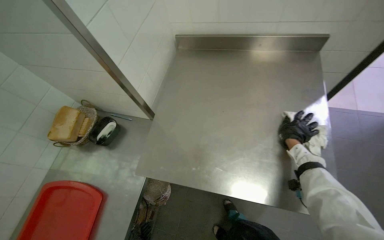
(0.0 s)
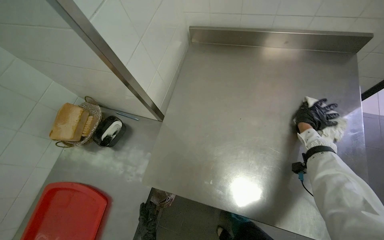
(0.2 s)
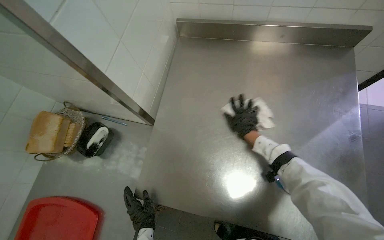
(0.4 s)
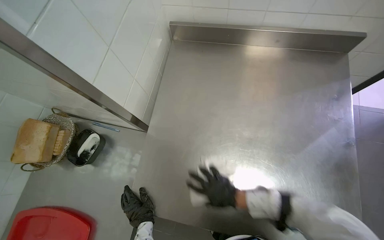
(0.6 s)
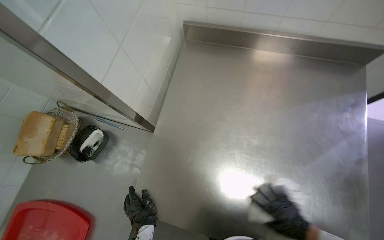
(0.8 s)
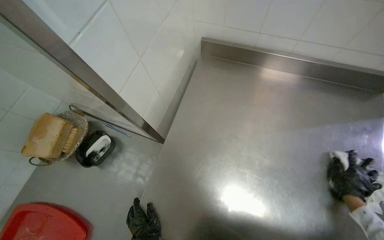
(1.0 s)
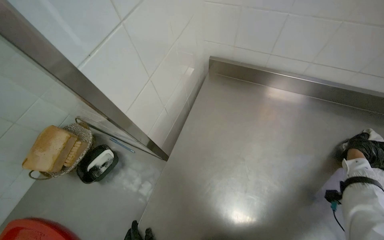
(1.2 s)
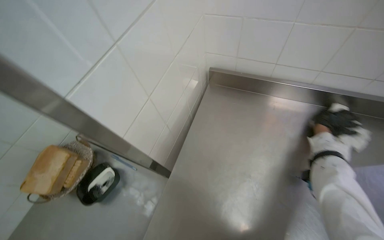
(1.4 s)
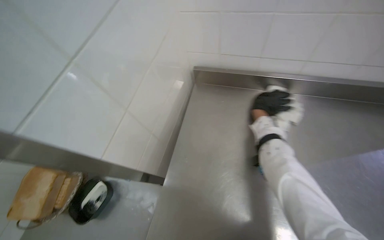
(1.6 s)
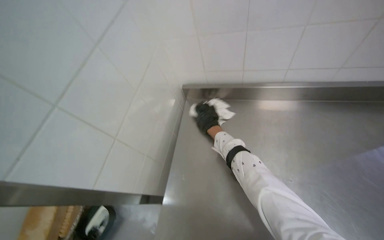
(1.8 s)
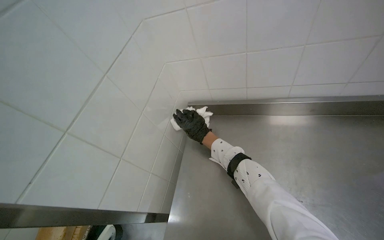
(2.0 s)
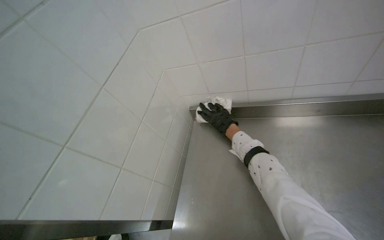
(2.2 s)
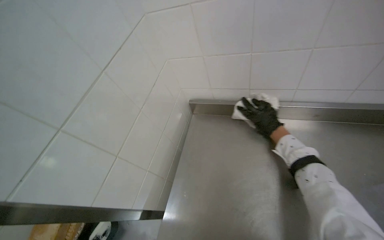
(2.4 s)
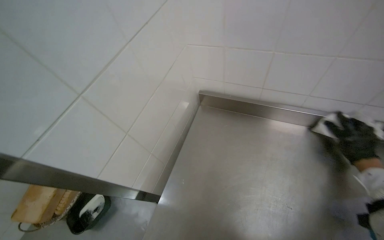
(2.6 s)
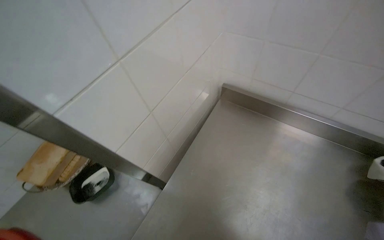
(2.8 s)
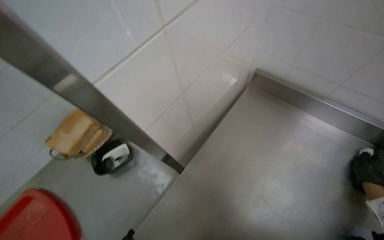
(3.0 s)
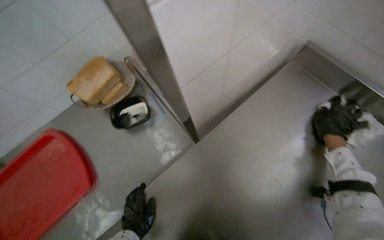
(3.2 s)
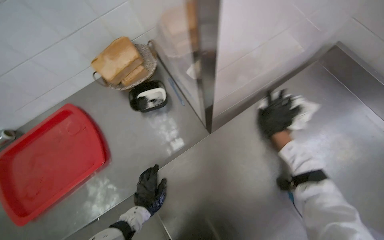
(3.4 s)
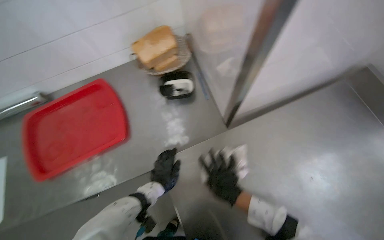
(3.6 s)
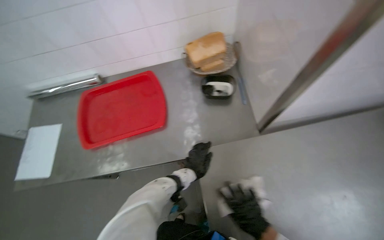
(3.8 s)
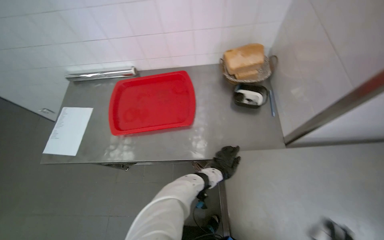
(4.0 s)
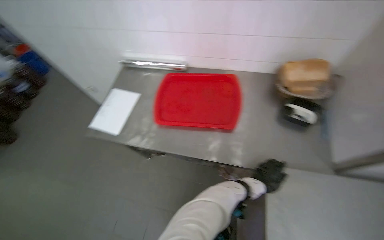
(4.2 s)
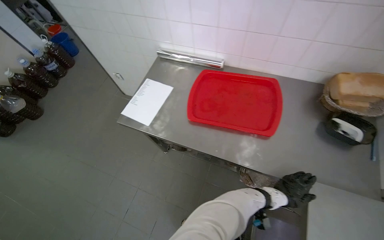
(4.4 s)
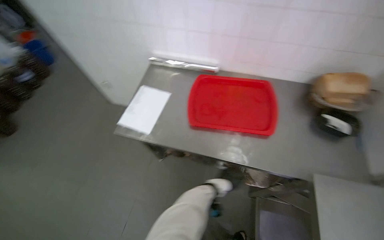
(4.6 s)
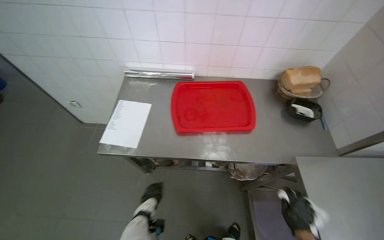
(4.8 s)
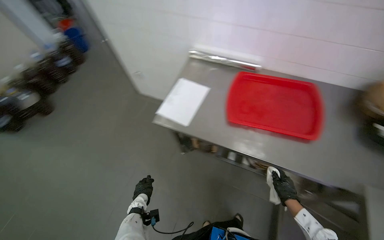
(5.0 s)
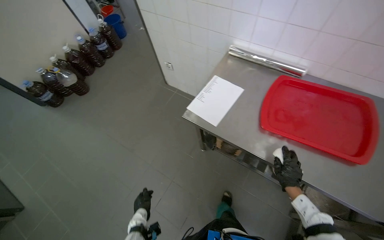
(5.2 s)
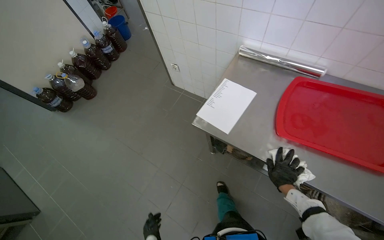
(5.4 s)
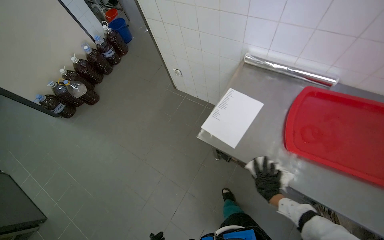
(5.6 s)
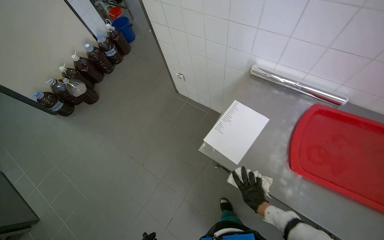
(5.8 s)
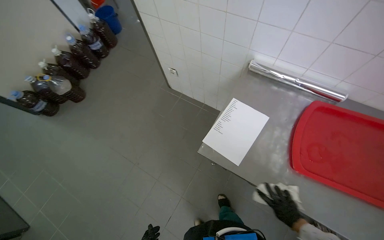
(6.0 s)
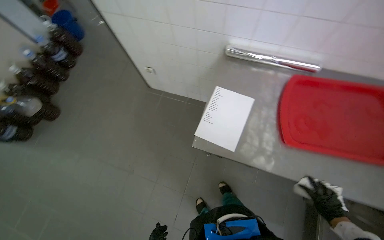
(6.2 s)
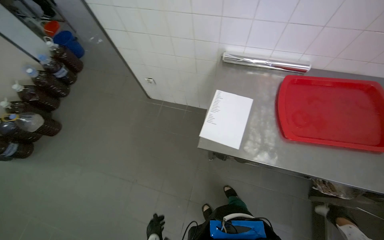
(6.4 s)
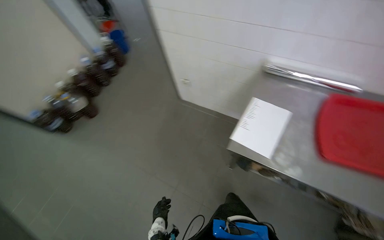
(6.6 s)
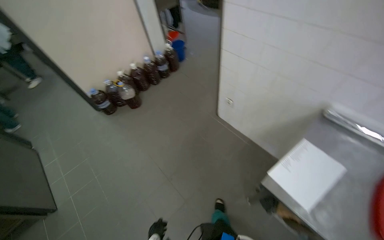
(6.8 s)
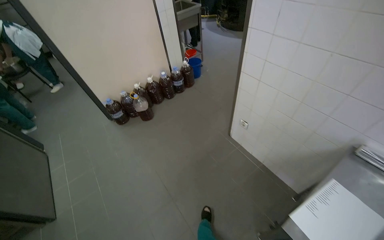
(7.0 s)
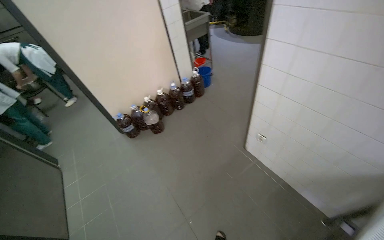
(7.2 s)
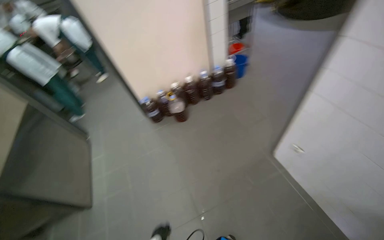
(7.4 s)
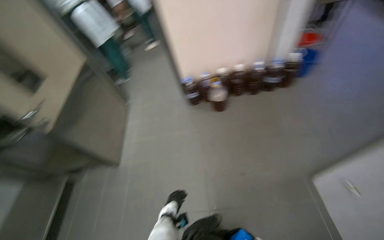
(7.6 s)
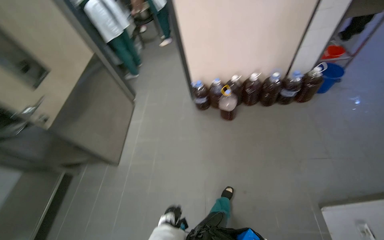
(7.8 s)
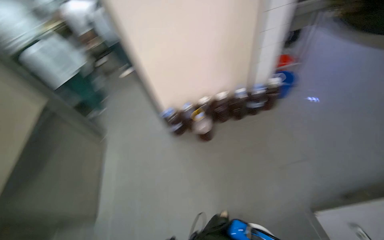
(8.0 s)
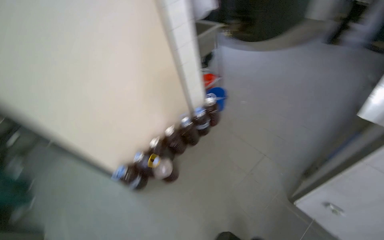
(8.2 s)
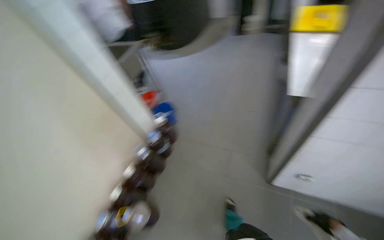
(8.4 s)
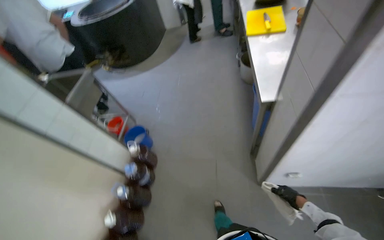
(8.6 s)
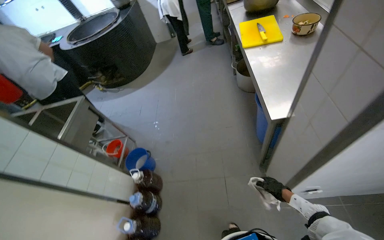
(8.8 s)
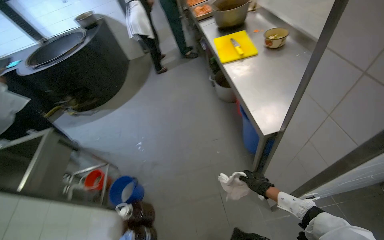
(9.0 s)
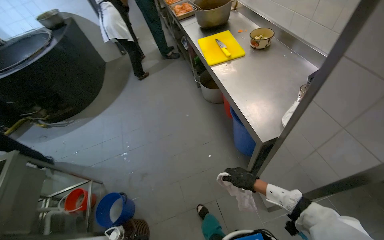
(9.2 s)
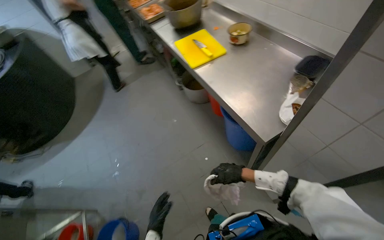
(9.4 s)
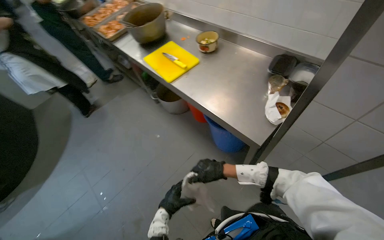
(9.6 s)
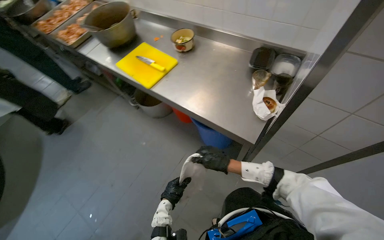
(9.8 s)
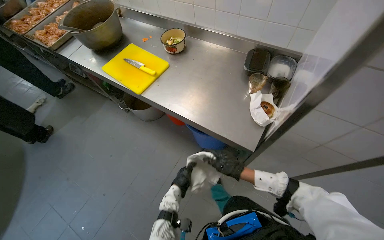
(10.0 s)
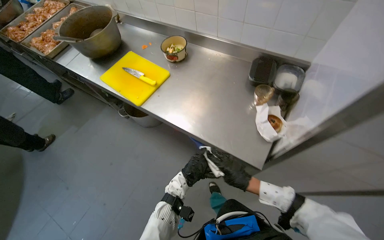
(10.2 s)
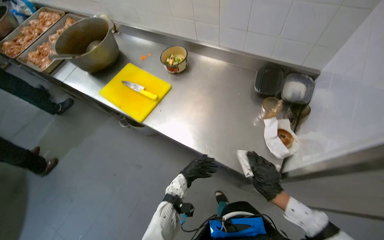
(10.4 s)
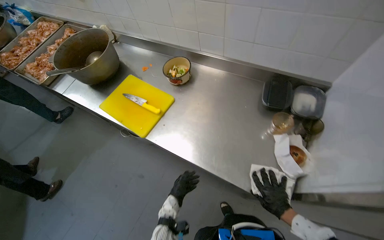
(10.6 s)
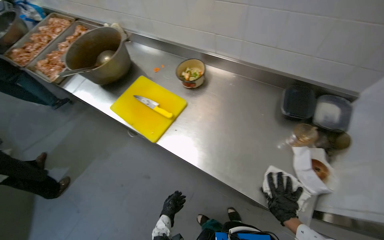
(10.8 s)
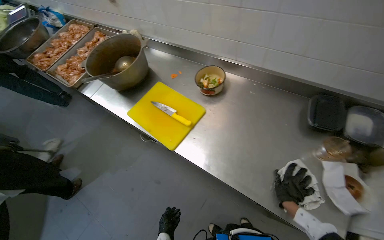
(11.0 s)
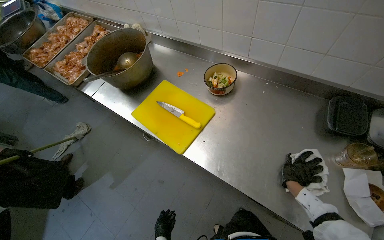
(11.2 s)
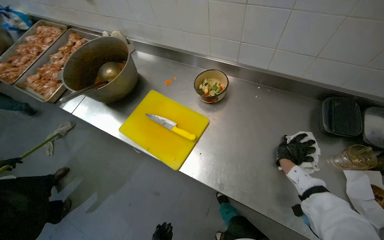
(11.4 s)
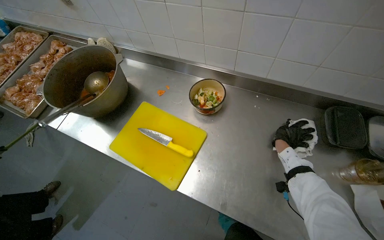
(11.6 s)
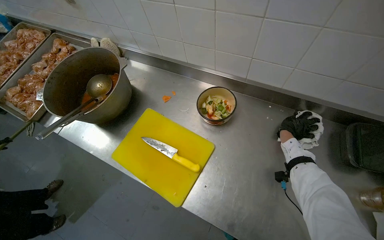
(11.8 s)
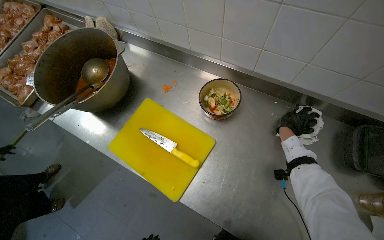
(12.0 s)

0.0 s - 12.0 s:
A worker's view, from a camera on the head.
Job: wiping surfaces.
The whole recording: Wiping kitchen counter. The worker wipes the stainless steel kitchen counter with a white cloth.
0.0 s - 1.6 s: The right hand swings left and right, about 40 cm each way, with 2 reversals.
1.6 s - 3.0 s: The wearer's head swings roughly 20 degrees to the left.
3.0 s - 4.4 s: The camera is carried approximately 60 cm. The head rotates roughly 70 degrees to the left. The wearer looks approximately 15 degrees further downward.
4.4 s - 6.0 s: The camera is carried roughly 50 cm.
6.0 s - 7.6 s: The head travels roughly 70 cm. The head turns to the left by about 55 degrees.
7.6 s - 9.0 s: The head travels about 1 m. The wearer's head swings about 95 degrees to the right. The wearer looks roughly 25 degrees further upward.
9.0 s - 10.4 s: The wearer moves approximately 60 cm. The head turns to the right by approximately 50 degrees.
10.4 s - 12.0 s: The camera is carried some 60 cm.

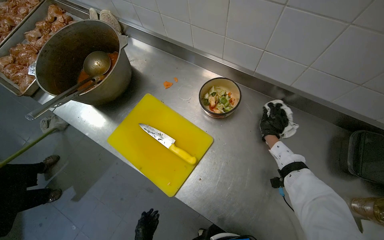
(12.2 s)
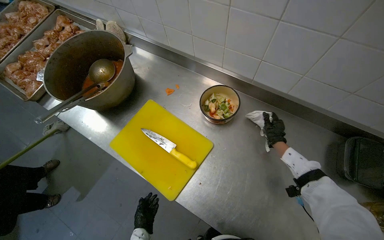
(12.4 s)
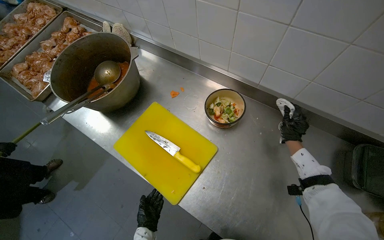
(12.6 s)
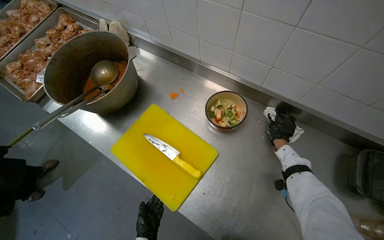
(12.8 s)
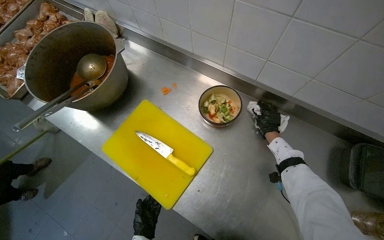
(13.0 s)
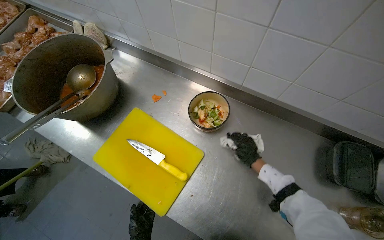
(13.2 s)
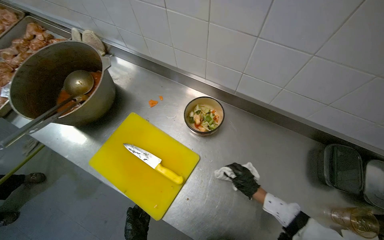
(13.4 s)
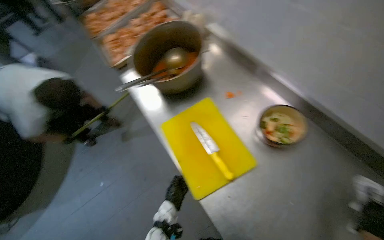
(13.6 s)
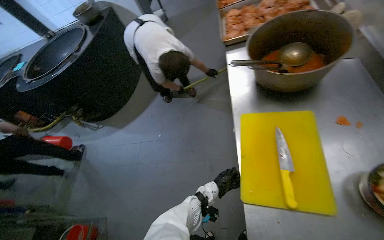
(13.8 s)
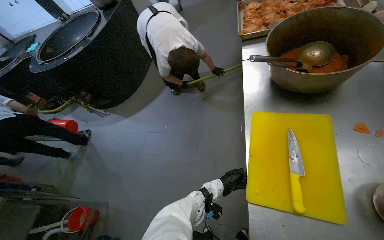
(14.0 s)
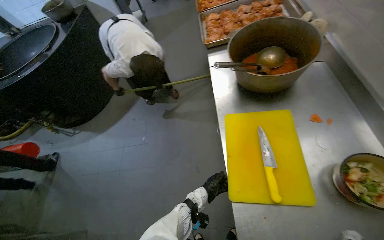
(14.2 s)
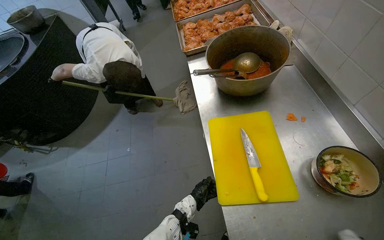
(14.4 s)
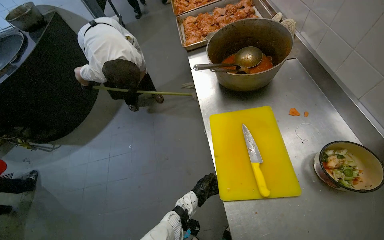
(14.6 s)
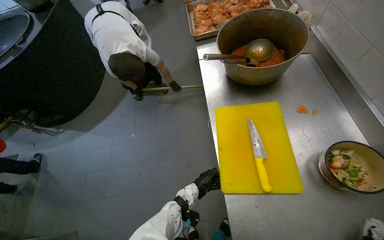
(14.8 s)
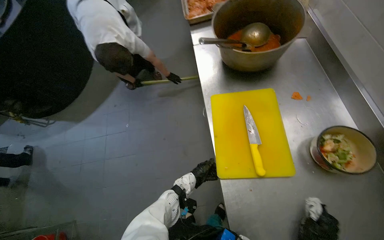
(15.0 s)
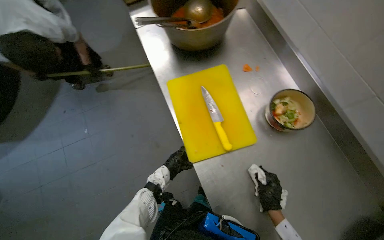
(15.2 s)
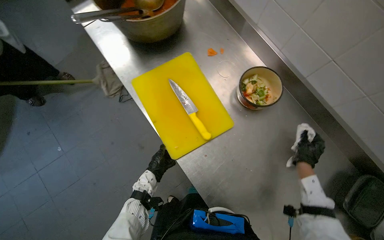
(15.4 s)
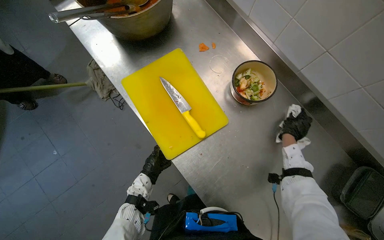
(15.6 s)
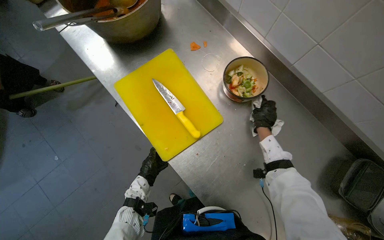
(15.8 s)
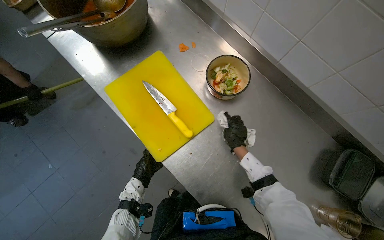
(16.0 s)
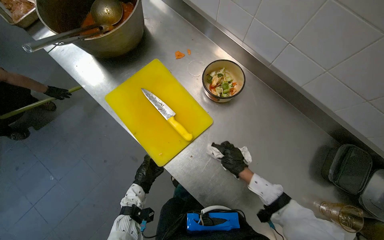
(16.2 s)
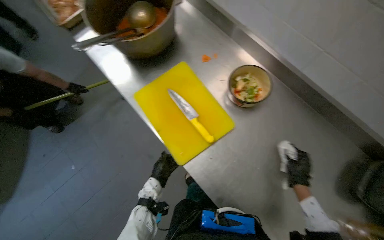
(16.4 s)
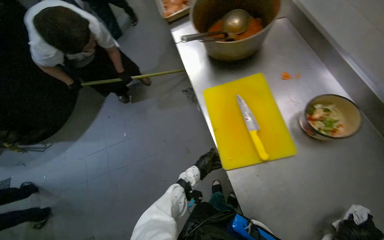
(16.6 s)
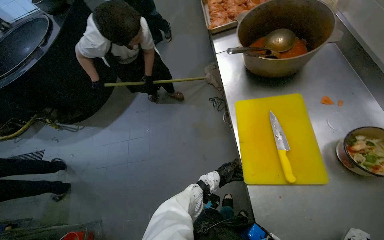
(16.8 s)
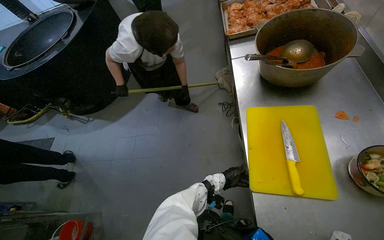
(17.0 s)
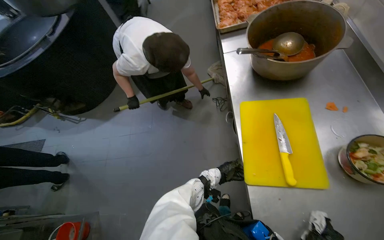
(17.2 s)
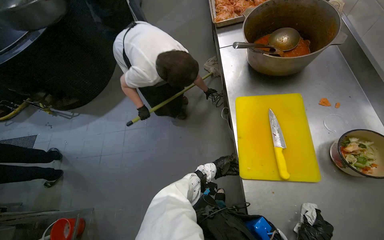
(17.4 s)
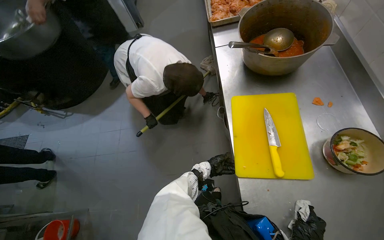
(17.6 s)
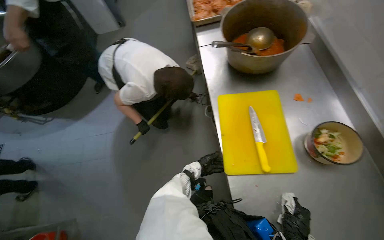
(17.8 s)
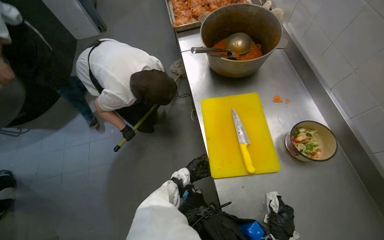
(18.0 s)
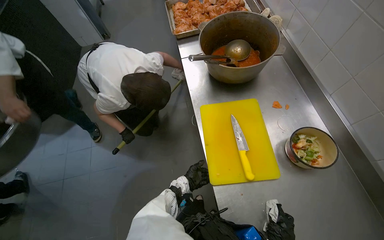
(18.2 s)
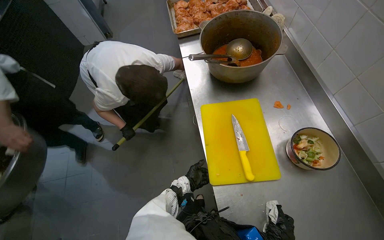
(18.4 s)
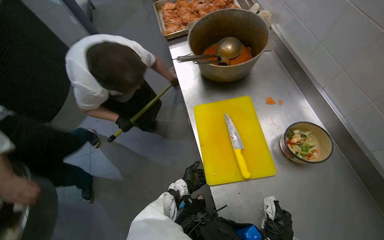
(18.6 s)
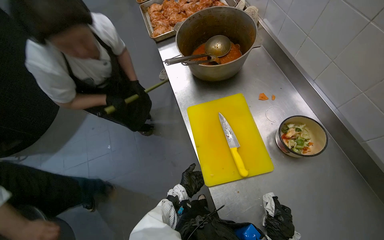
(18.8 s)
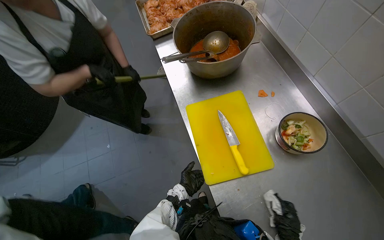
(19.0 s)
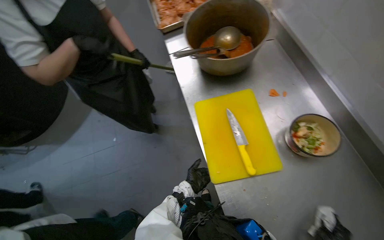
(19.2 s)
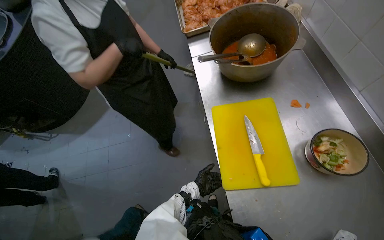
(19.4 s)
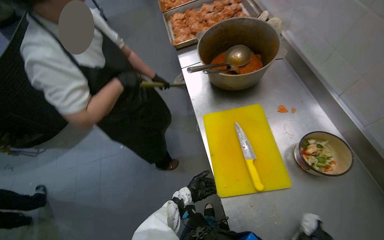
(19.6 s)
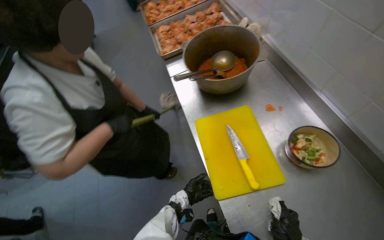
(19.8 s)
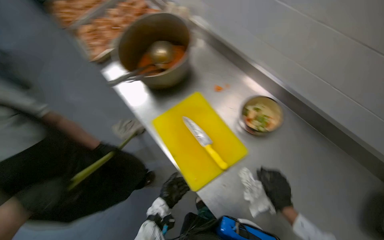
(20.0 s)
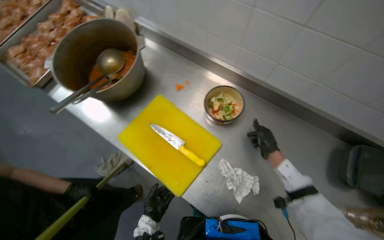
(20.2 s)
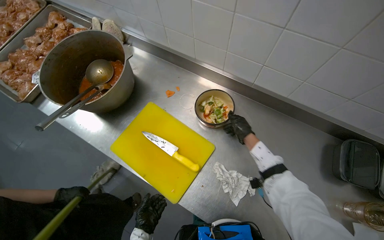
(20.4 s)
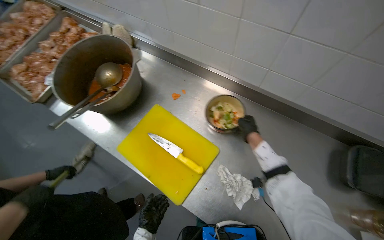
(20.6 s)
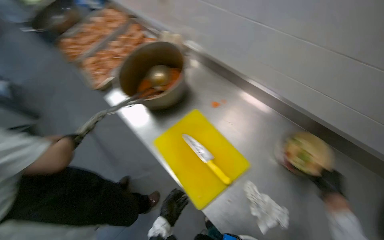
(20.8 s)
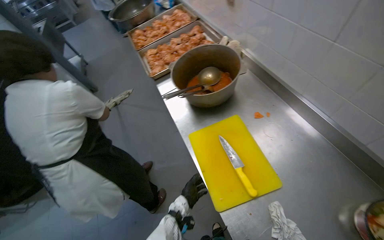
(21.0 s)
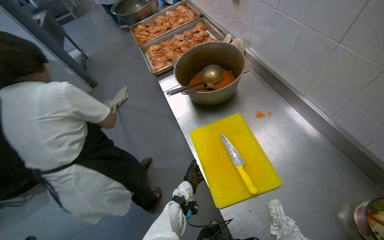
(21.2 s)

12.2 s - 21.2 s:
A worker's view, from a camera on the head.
Job: wiping surfaces.
The whole recording: Wiping kitchen counter. The worker wipes the stainless steel kitchen counter with a white cloth.
12.2 s - 13.8 s: The head rotates roughly 60 degrees to the left.
13.8 s - 15.2 s: The head rotates approximately 30 degrees to the right.
